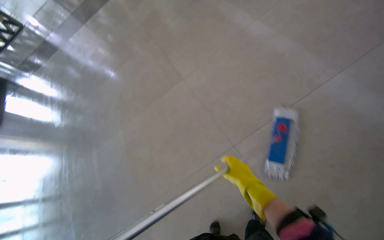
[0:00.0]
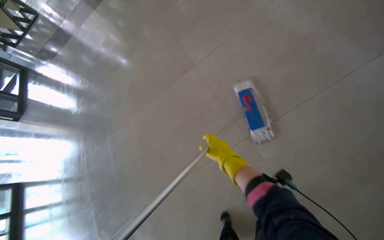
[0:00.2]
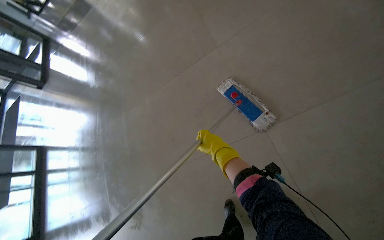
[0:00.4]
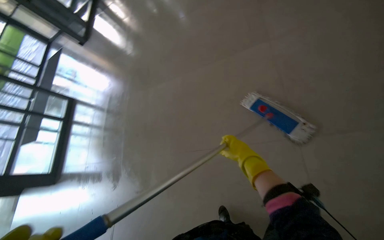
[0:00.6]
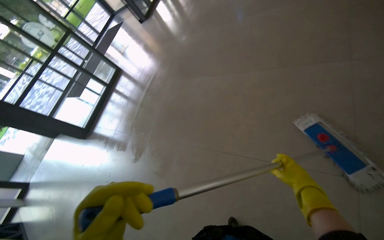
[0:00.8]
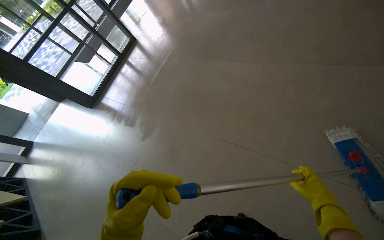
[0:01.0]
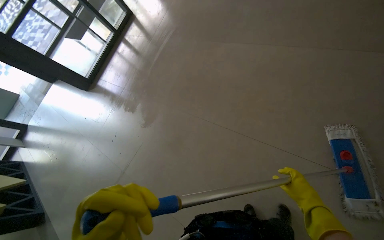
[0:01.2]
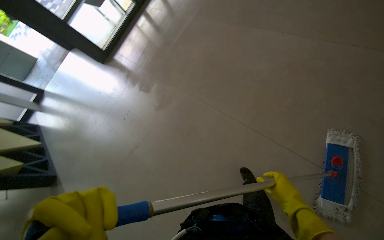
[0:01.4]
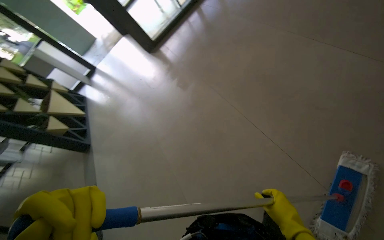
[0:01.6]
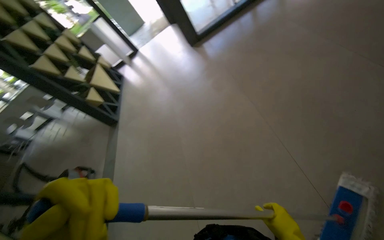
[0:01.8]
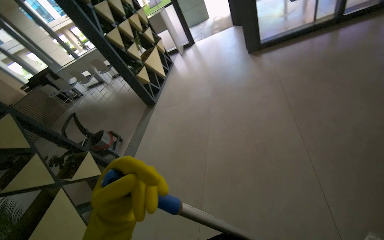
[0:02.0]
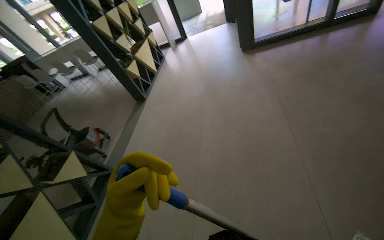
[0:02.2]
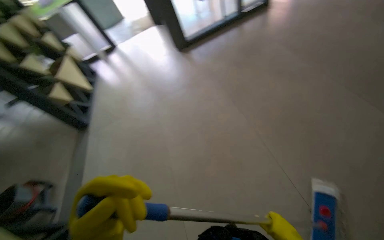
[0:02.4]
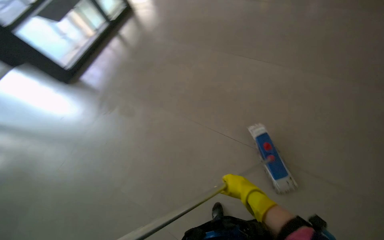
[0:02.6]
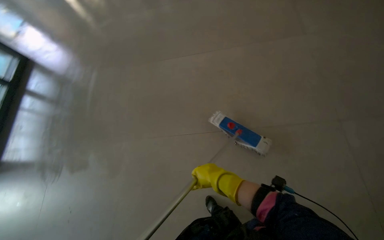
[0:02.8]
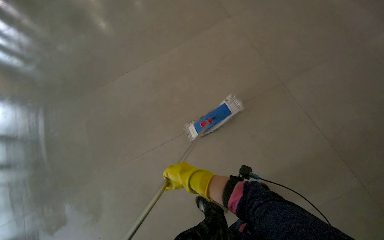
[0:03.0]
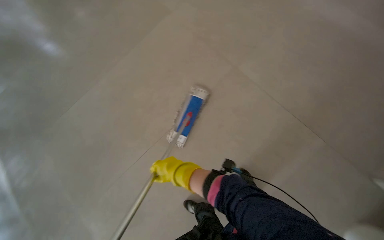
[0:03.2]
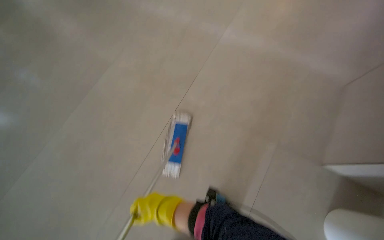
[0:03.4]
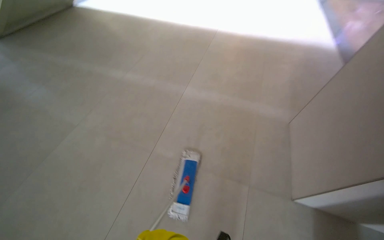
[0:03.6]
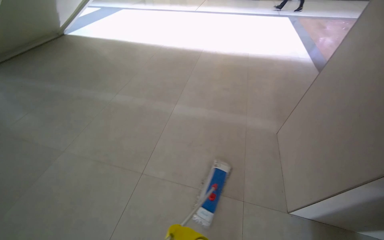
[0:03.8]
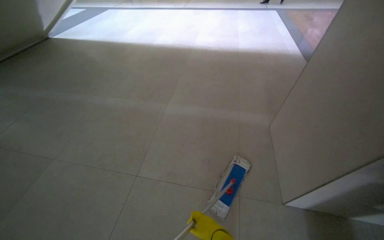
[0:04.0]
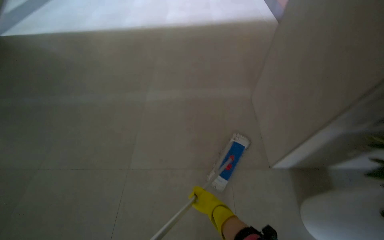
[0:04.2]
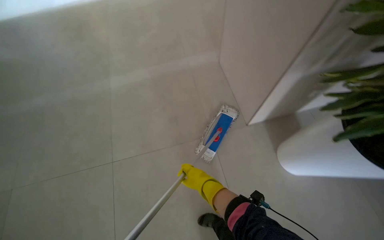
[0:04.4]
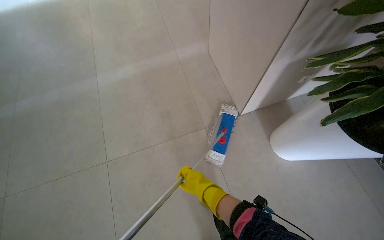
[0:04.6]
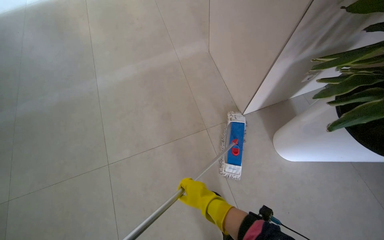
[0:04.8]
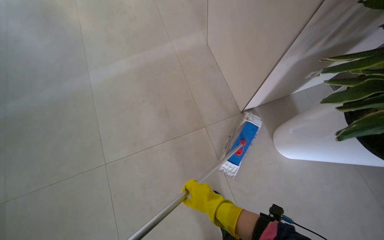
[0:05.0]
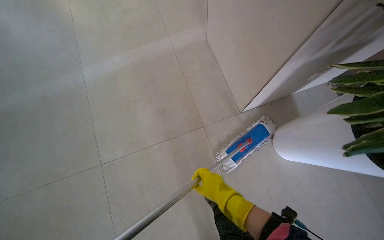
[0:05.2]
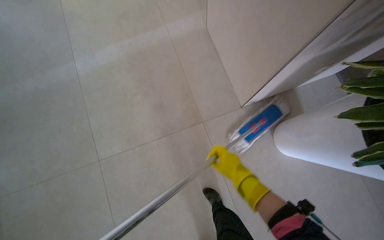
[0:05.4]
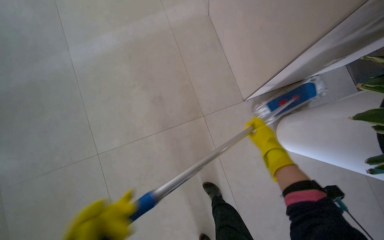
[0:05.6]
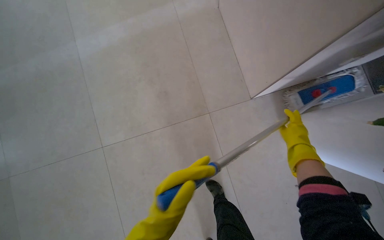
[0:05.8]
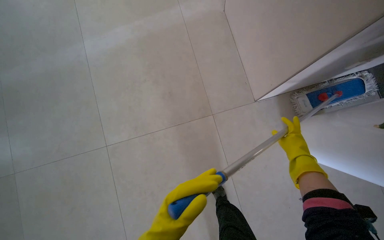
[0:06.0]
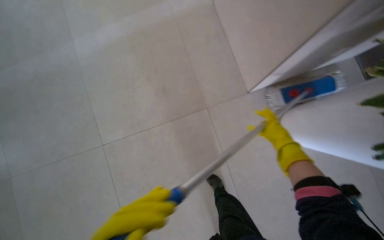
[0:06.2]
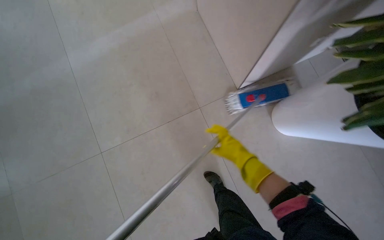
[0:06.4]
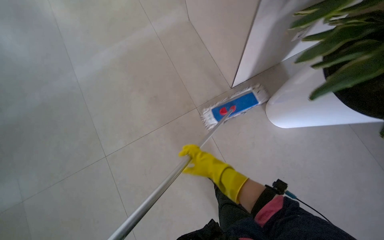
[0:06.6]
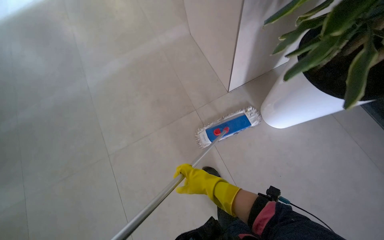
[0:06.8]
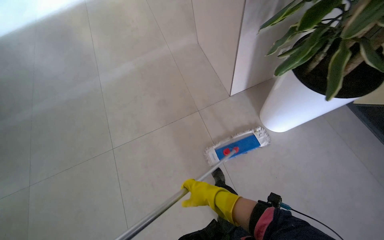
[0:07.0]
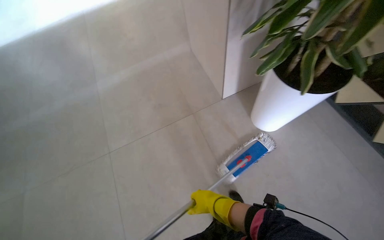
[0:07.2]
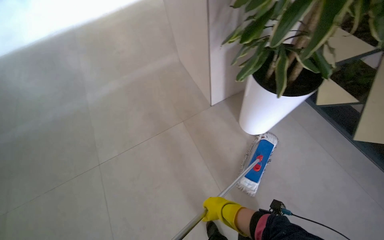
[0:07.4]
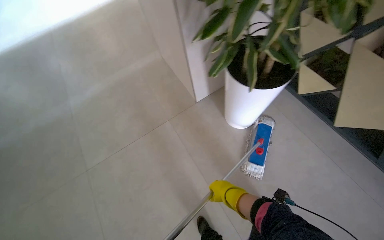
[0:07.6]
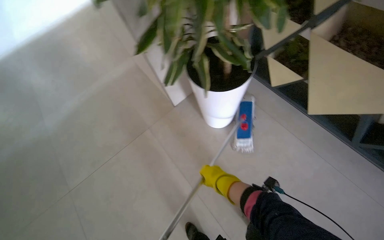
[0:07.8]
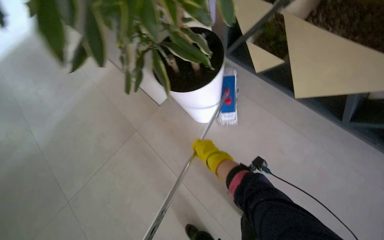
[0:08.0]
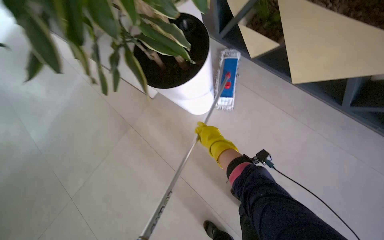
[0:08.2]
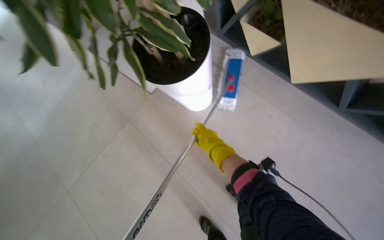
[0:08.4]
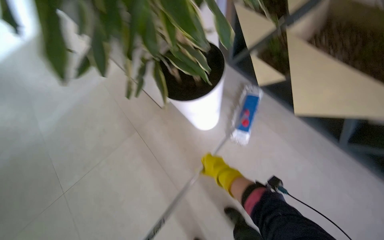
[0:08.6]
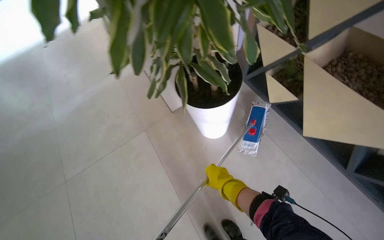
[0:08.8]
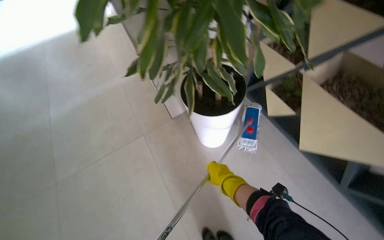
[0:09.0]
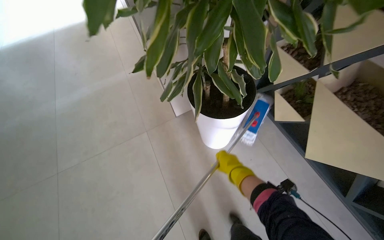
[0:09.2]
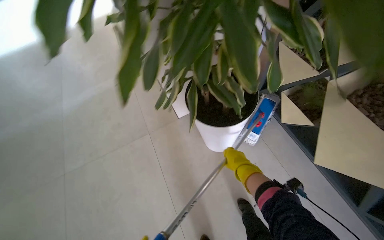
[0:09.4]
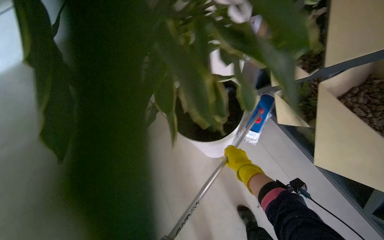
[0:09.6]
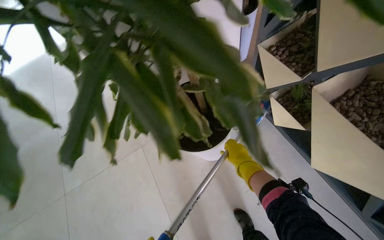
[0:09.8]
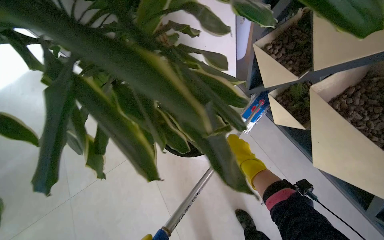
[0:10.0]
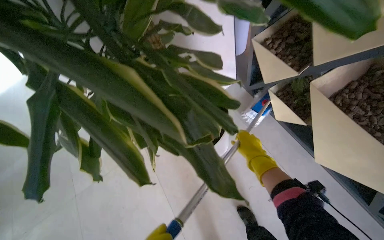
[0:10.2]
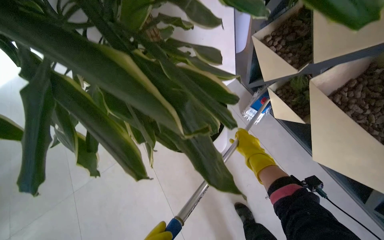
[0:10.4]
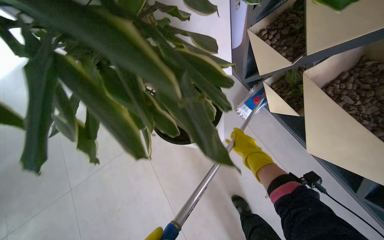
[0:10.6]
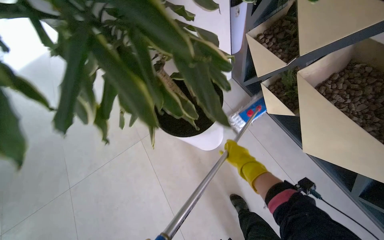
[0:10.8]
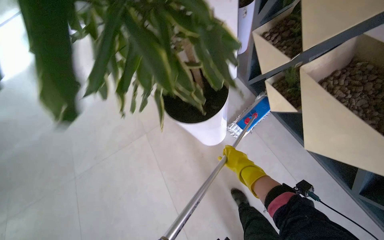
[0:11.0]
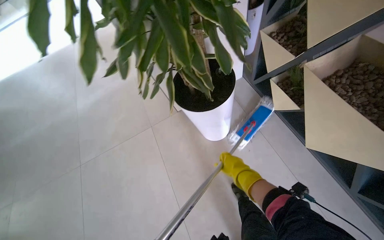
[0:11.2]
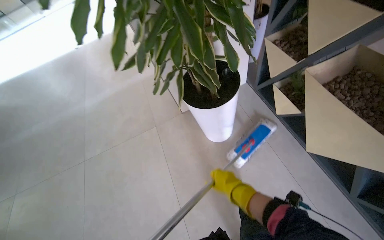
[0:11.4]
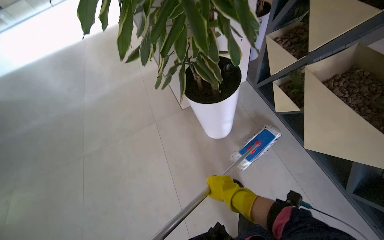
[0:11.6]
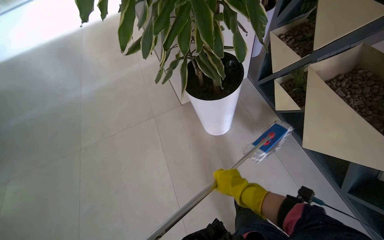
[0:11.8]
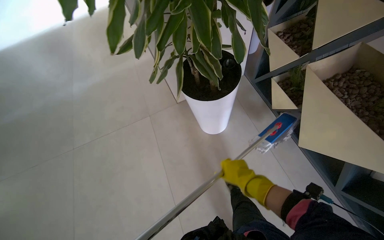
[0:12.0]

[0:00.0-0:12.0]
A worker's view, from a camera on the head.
Job: mopping floor.
The whole recording: Mopping entrance floor. The worker mops the floor in the building's entrance area, both inside and outside the doors.
0:00.0 to 0:01.6: The camera travels some 60 cm. The head turns to the left by approximately 80 degrees. The wearer looks some 35 degrees further downward.
0:01.6 to 0:03.0: The head turns to the right by roughly 70 degrees.
0:03.0 to 0:04.4: The wearer's head swings approximately 35 degrees to the right.
0:06.0 to 0:07.6: The head travels roughly 60 cm. The wearer looks approximately 20 degrees further upward.
0:09.0 to 0:10.4: The right hand heads up the picture and to the right, covering about 25 cm.
0:10.4 to 0:12.0: The right hand travels down the picture by some 30 cm.

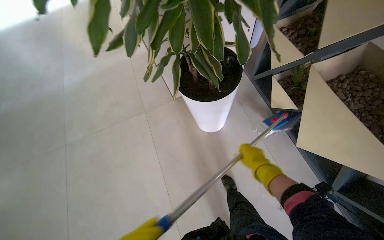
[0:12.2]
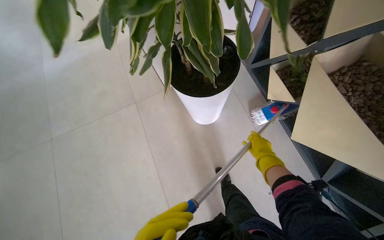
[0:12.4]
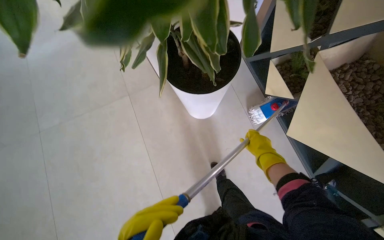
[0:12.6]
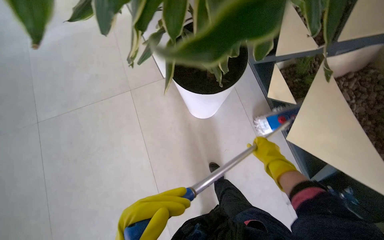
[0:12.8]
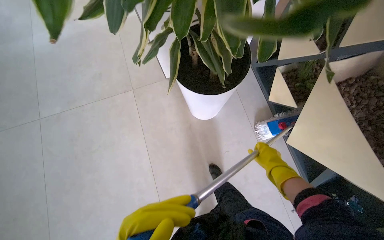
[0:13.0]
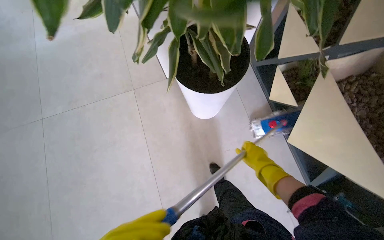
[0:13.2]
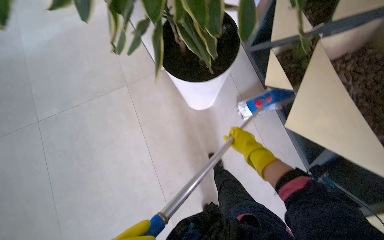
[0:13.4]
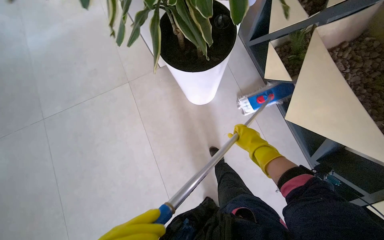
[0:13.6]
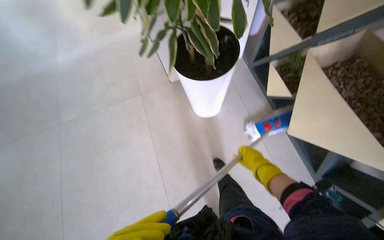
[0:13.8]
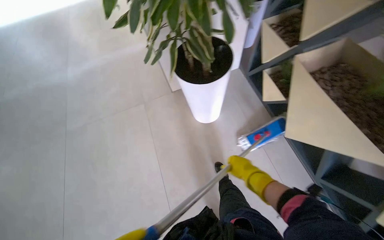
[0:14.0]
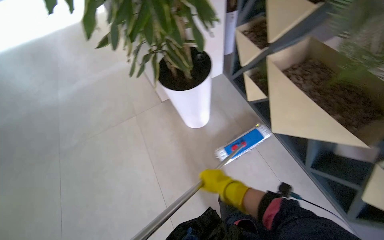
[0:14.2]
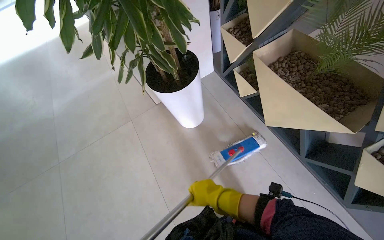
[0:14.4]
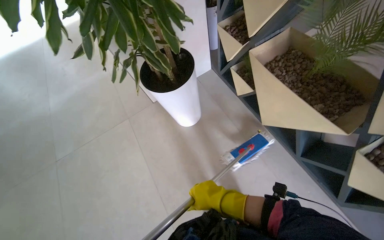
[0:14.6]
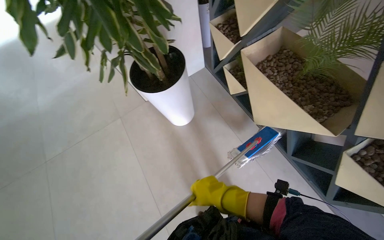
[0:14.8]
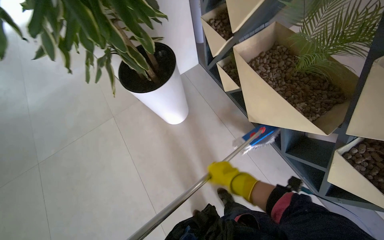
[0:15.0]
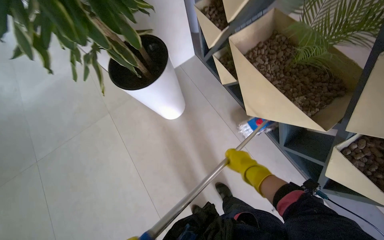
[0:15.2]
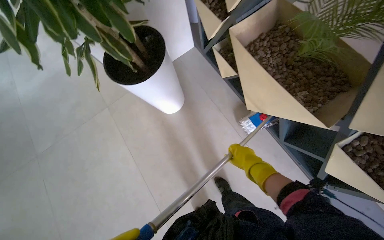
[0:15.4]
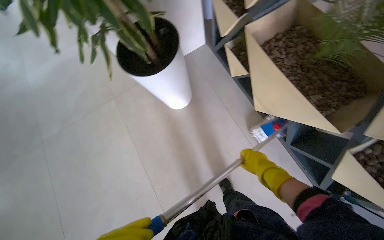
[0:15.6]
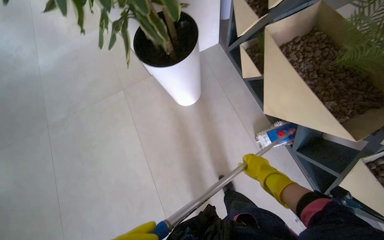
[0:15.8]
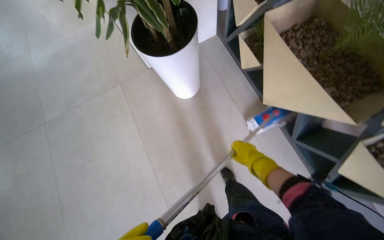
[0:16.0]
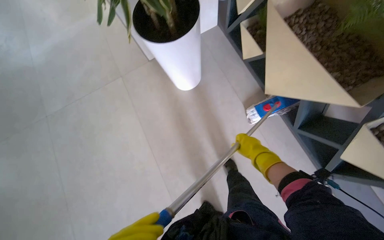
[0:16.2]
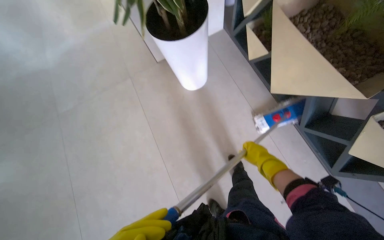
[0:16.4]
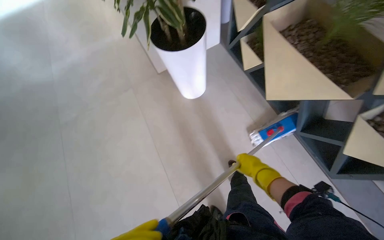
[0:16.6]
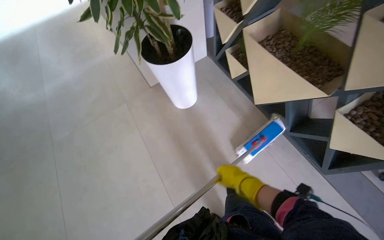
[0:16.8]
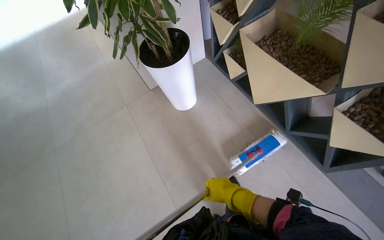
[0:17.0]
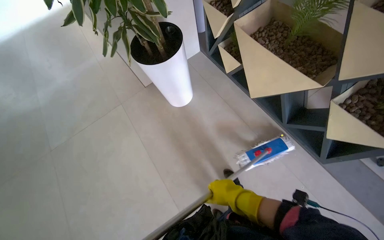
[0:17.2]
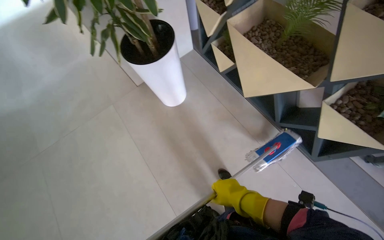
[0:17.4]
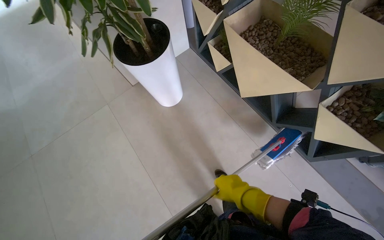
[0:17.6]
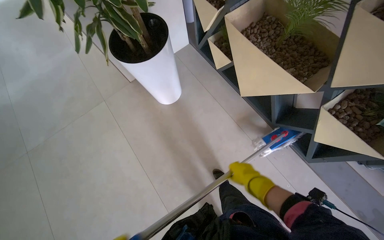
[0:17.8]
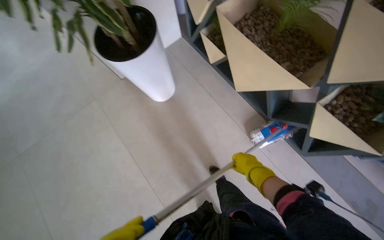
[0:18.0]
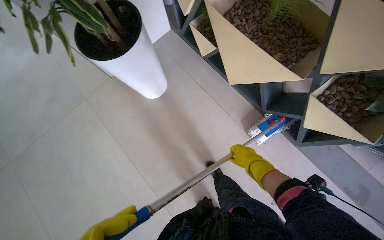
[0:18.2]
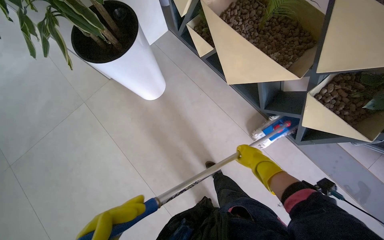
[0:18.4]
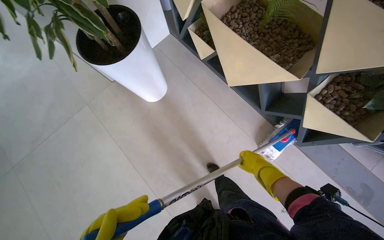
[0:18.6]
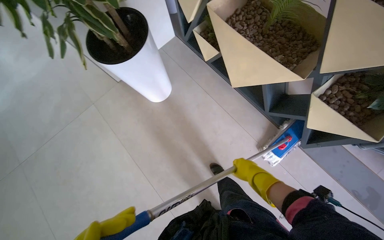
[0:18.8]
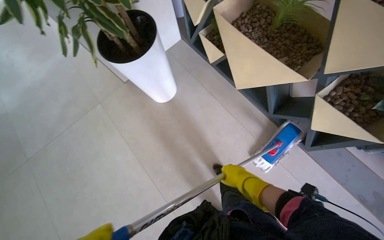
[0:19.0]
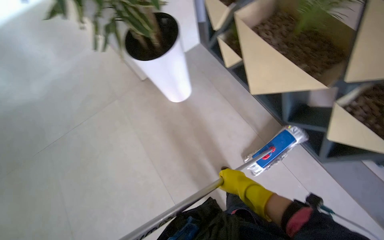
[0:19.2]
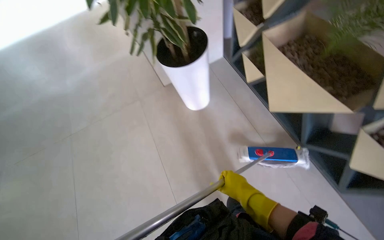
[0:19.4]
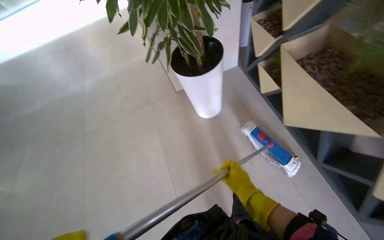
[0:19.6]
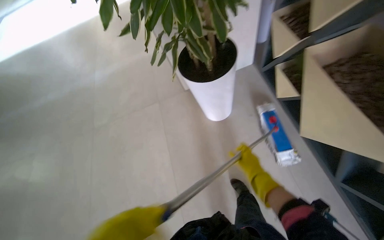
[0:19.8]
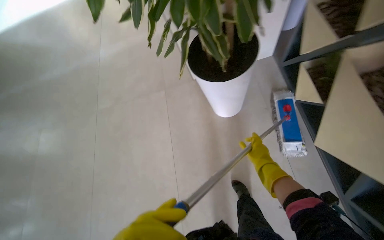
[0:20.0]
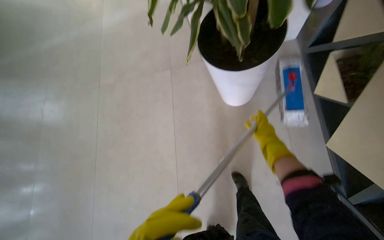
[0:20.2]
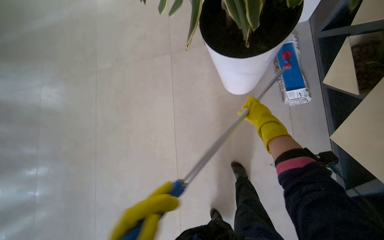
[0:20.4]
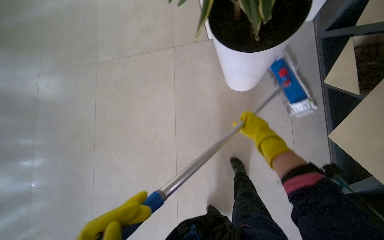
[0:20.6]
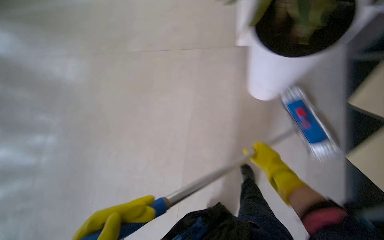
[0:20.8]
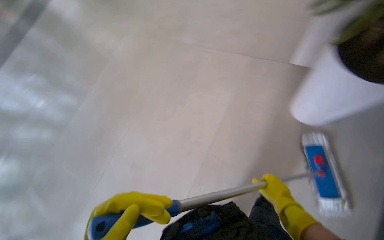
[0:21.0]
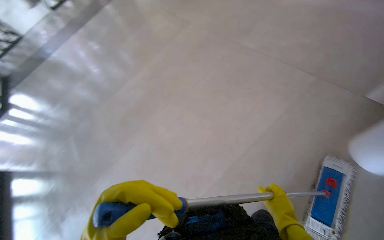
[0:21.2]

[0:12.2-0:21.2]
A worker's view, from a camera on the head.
Job: mopping floor.
The whole recording: Mopping entrance floor. The worker mops the floor in the building's entrance area, both inside and outside the doors.
0:18.2 to 0:19.8: The head turns to the left by roughly 30 degrees.
0:19.8 to 0:21.2: The camera pitches downward, by roughly 25 degrees.
